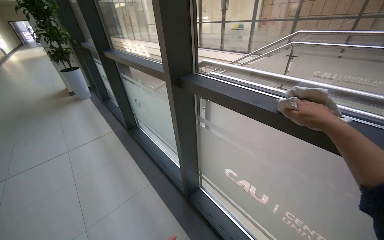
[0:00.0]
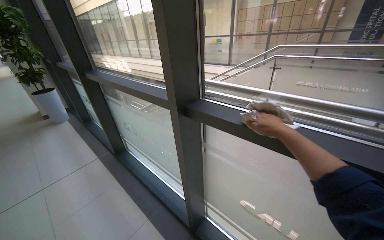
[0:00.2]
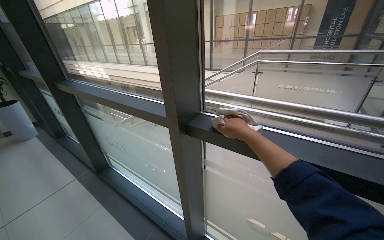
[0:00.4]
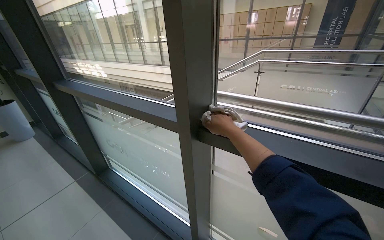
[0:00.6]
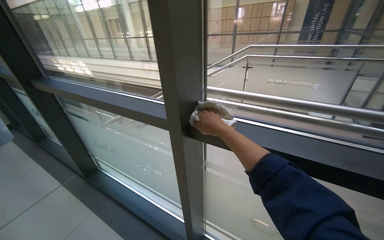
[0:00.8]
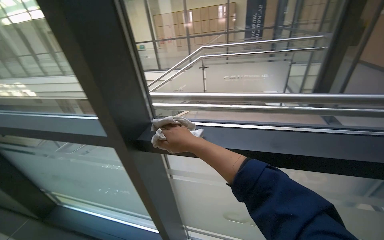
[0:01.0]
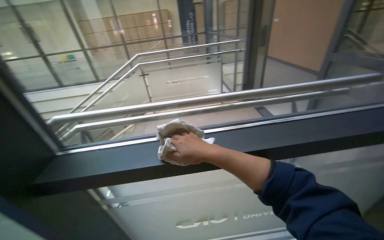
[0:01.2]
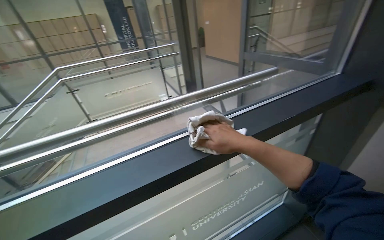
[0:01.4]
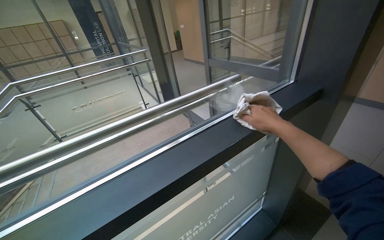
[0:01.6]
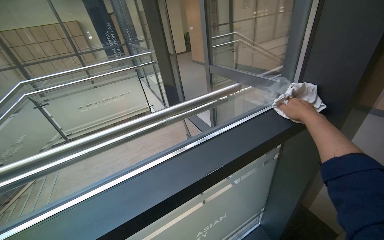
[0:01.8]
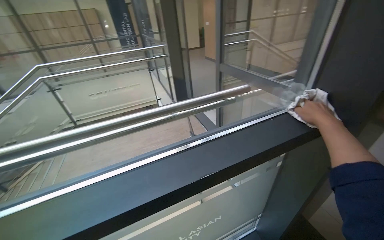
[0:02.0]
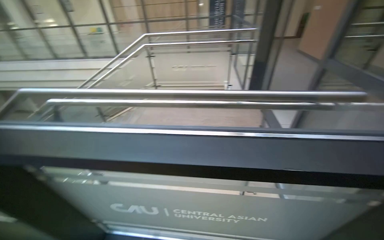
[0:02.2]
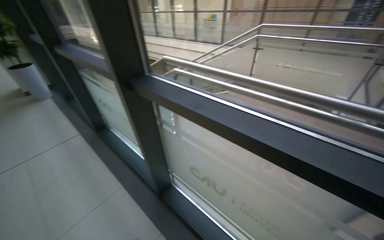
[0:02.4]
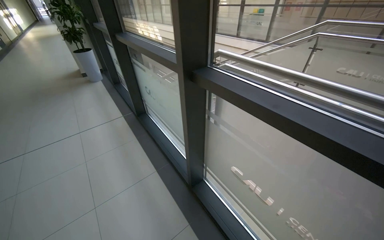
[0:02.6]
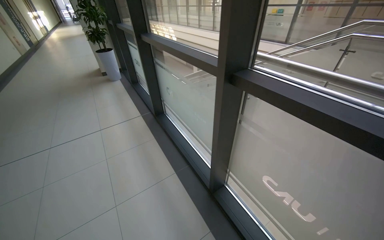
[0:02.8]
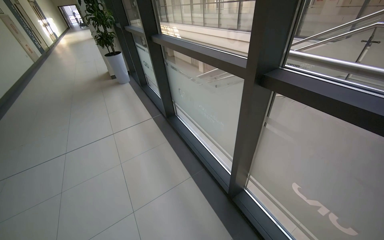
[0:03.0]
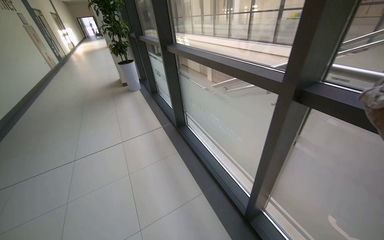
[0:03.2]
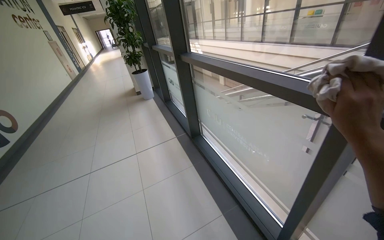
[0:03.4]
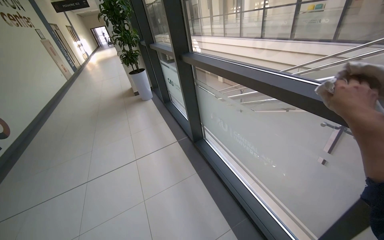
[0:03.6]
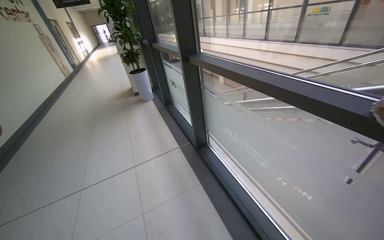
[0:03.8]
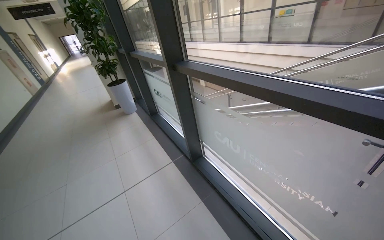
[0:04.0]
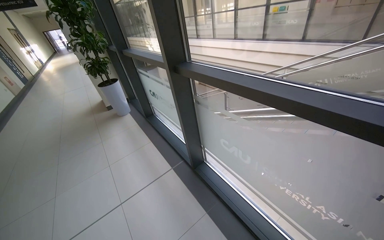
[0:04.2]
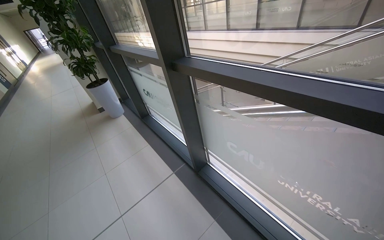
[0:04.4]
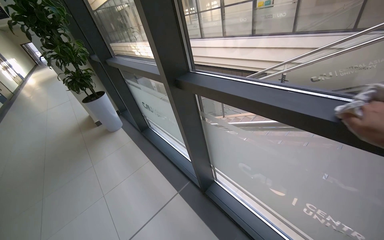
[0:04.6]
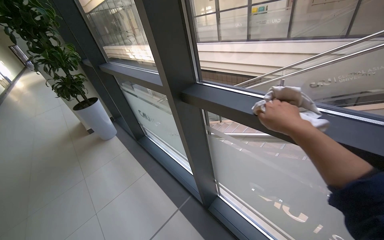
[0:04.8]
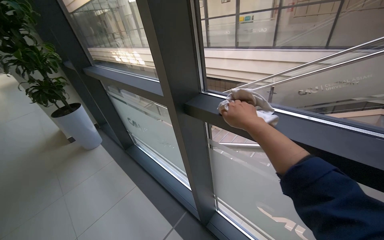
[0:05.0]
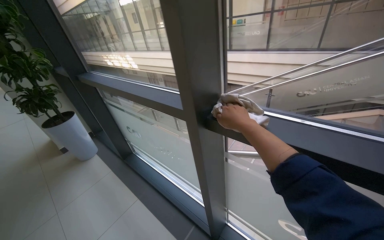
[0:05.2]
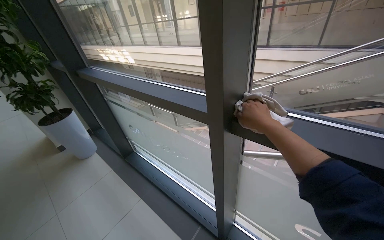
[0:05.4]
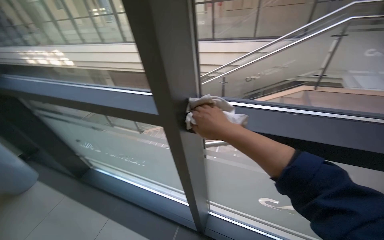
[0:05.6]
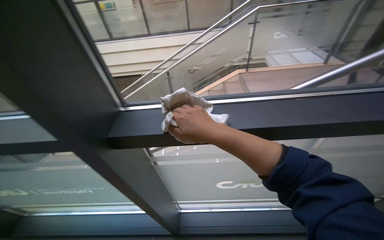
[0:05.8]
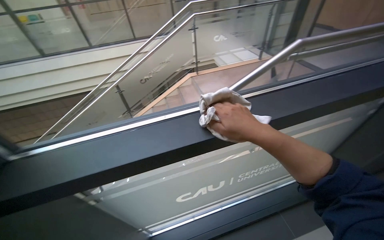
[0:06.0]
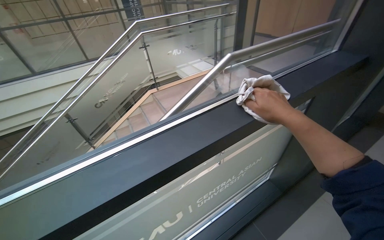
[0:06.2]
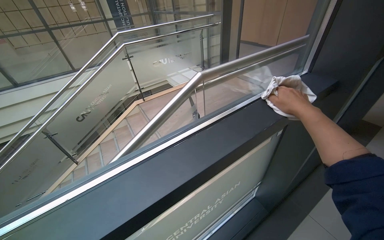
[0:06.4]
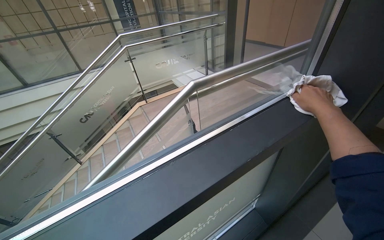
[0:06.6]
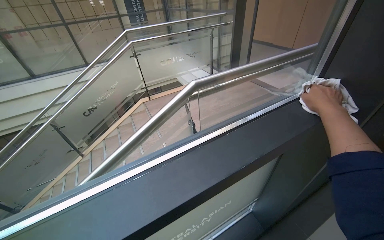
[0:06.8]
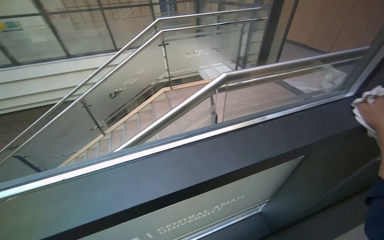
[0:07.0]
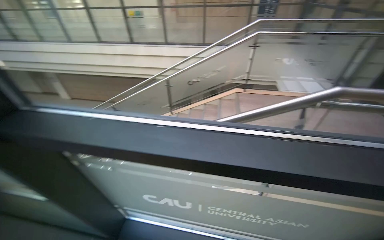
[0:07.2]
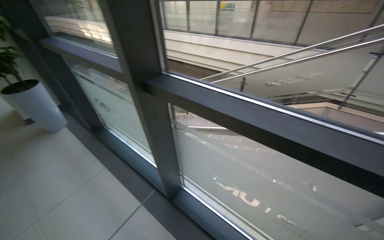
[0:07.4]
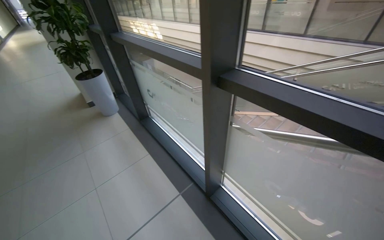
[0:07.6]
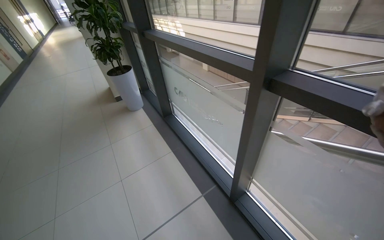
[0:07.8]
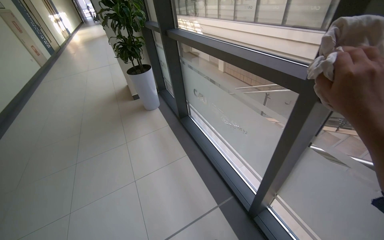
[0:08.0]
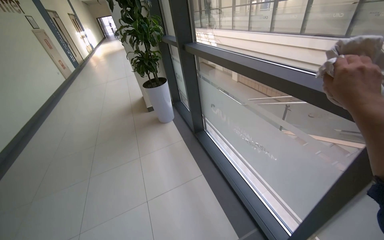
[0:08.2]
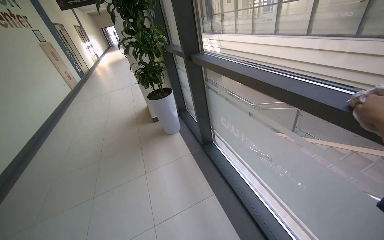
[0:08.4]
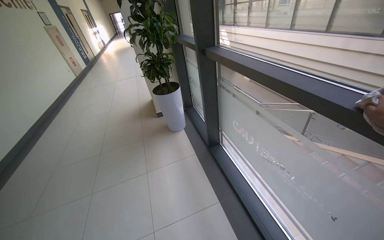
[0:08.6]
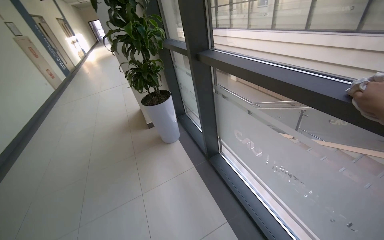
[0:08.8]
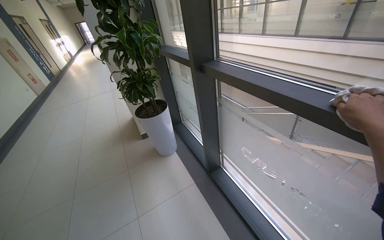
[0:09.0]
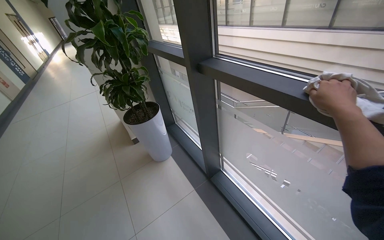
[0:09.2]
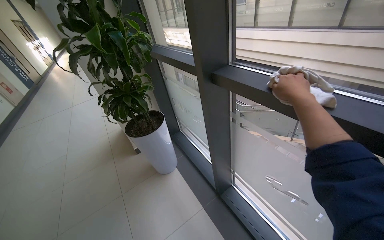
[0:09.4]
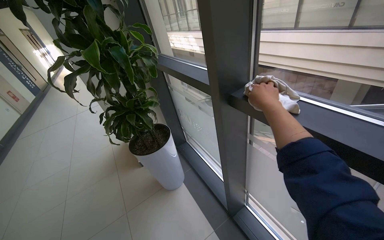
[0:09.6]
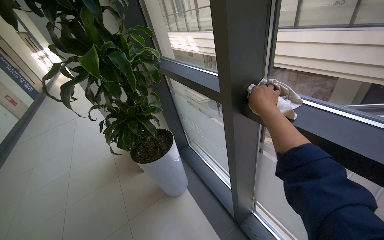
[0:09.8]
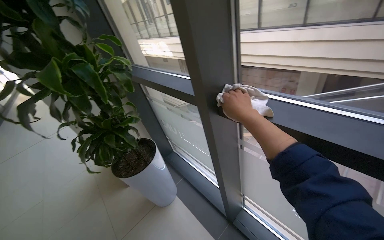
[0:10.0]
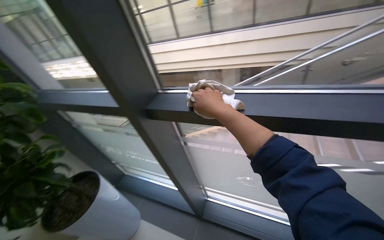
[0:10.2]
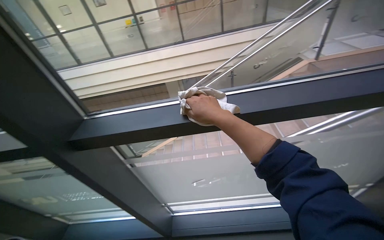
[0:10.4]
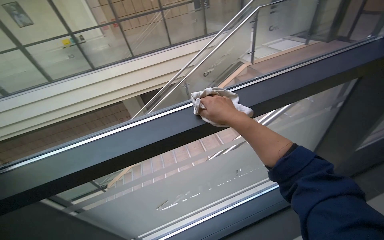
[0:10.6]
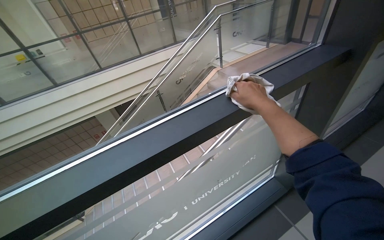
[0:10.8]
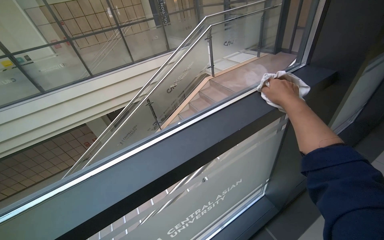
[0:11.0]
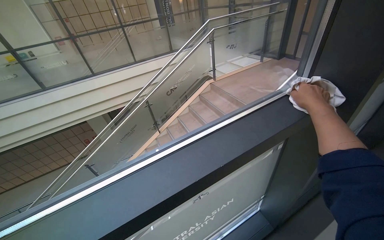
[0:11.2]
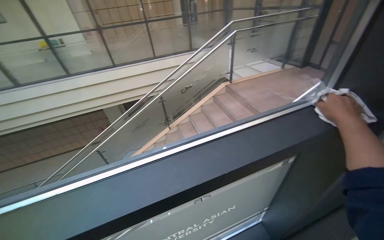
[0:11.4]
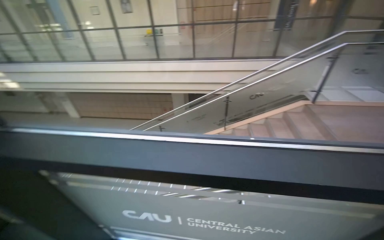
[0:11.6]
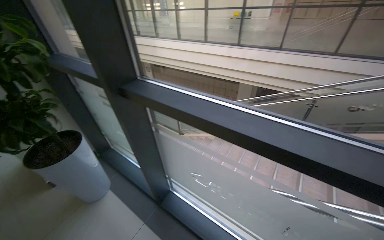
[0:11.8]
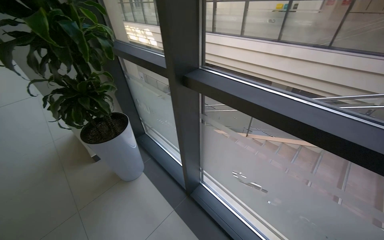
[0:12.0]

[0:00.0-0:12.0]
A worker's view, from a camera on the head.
Job: wiping surfaces.
The whole recording: Wiping window frames. The worker wipes the window frames with a cloth.
0:00.0 to 0:01.6: The wearer looks about 80 degrees further to the right.
0:01.6 to 0:03.0: The camera is carried approximately 50 cm. The head rotates approximately 90 degrees to the left.
0:03.0 to 0:04.4: The camera is carried about 1 m.
0:04.4 to 0:06.0: The camera is carried roughly 50 cm. The wearer's head swings some 65 degrees to the right.
0:06.0 to 0:07.6: The wearer's head swings about 65 degrees to the left.
0:07.6 to 0:09.0: The head travels roughly 1 m.
0:09.0 to 0:10.4: The head turns to the right by roughly 60 degrees.
0:10.4 to 0:12.0: The head turns to the left by about 45 degrees.

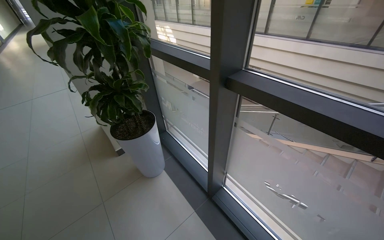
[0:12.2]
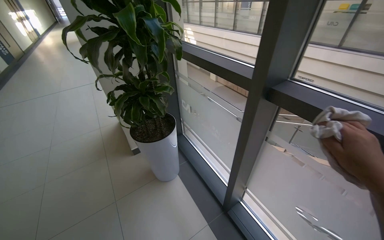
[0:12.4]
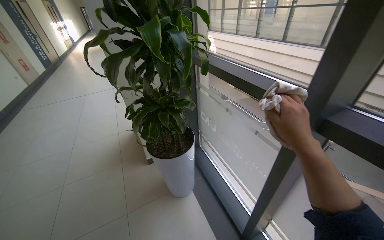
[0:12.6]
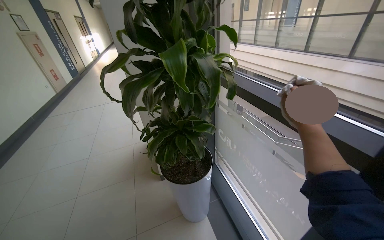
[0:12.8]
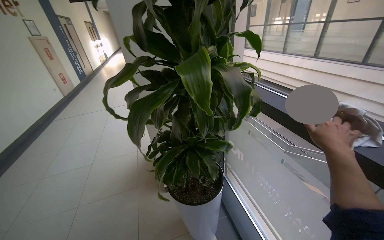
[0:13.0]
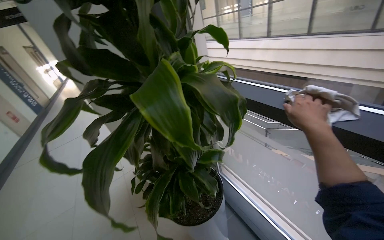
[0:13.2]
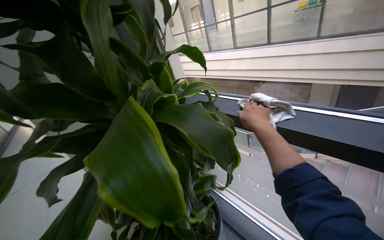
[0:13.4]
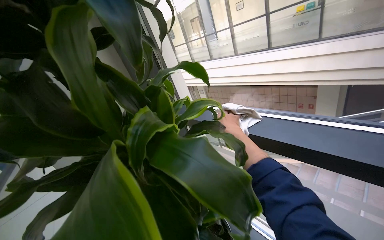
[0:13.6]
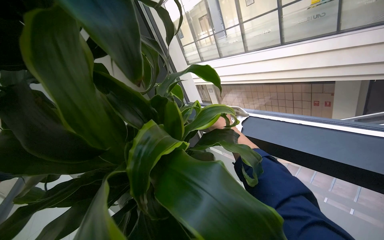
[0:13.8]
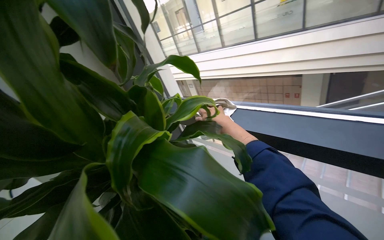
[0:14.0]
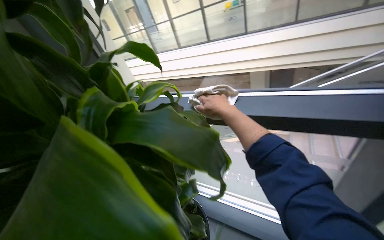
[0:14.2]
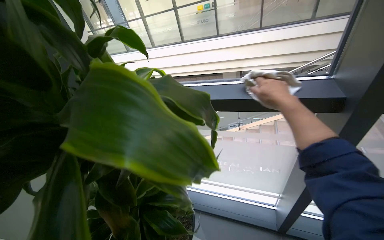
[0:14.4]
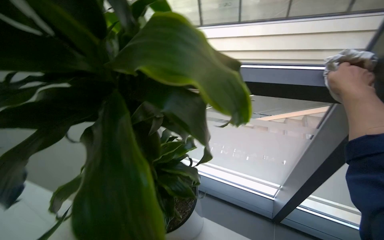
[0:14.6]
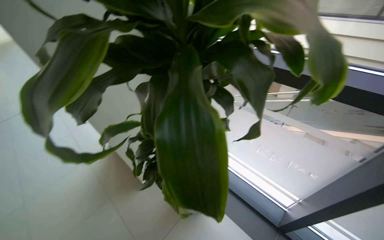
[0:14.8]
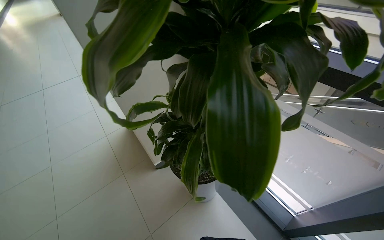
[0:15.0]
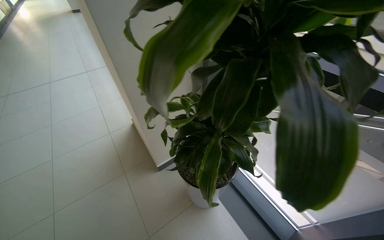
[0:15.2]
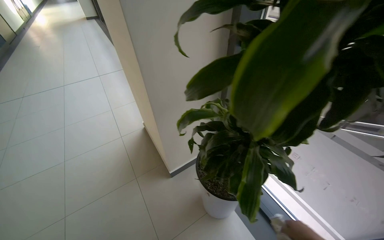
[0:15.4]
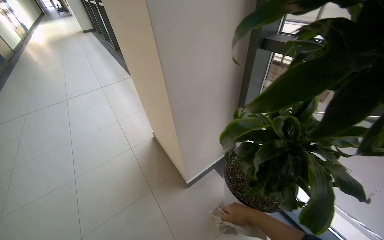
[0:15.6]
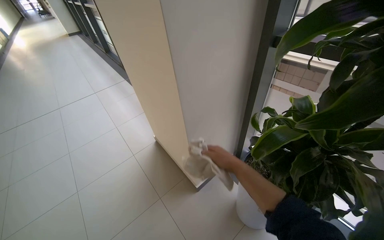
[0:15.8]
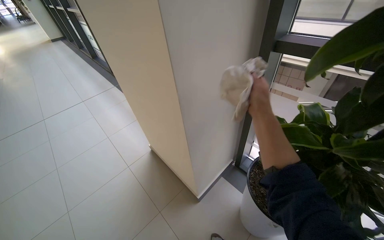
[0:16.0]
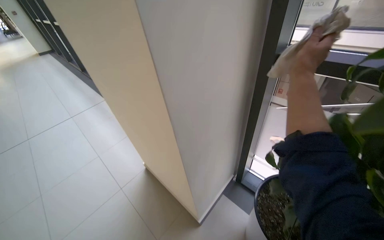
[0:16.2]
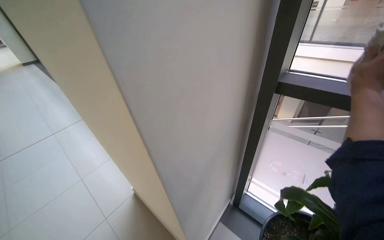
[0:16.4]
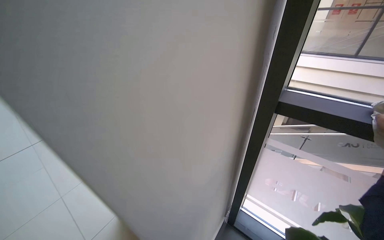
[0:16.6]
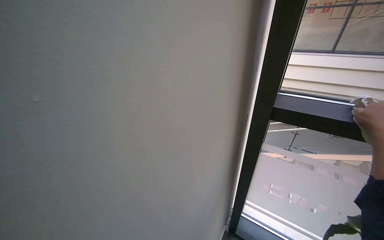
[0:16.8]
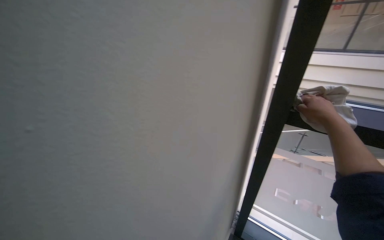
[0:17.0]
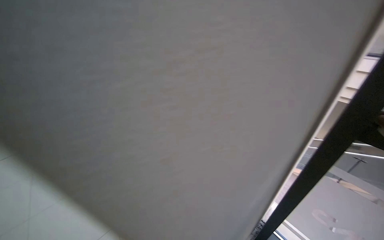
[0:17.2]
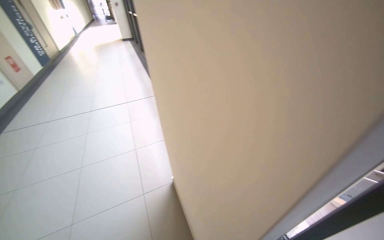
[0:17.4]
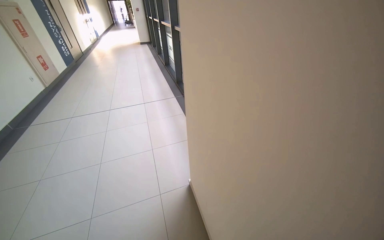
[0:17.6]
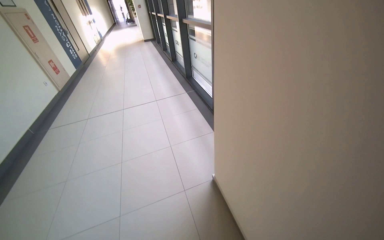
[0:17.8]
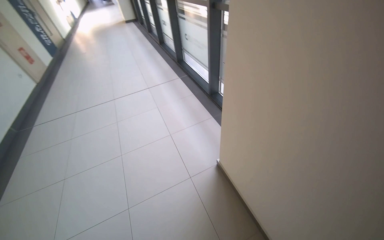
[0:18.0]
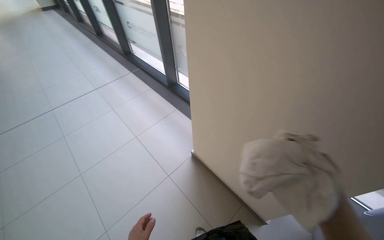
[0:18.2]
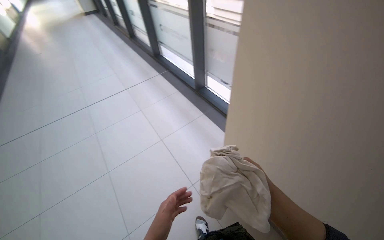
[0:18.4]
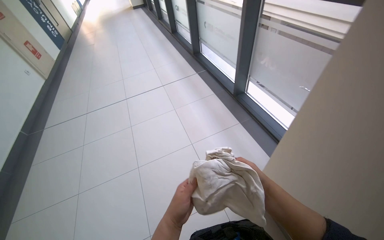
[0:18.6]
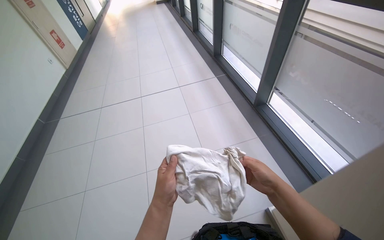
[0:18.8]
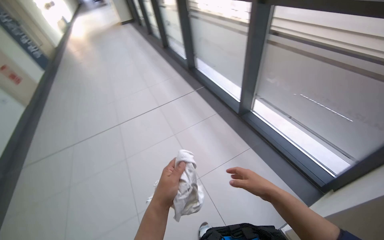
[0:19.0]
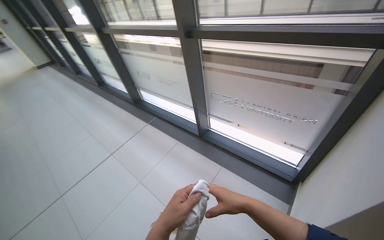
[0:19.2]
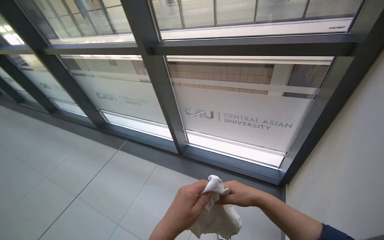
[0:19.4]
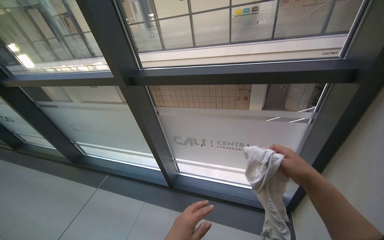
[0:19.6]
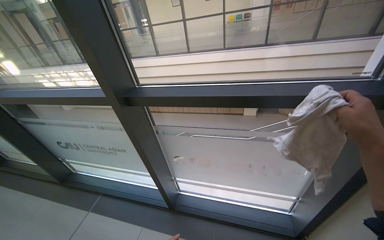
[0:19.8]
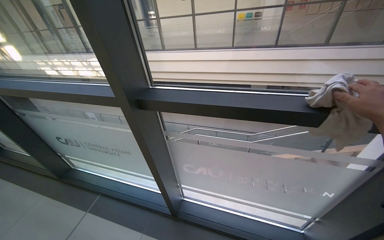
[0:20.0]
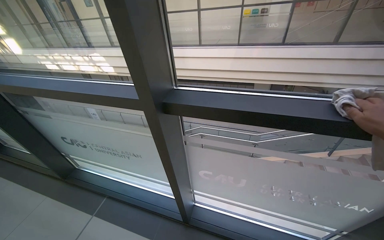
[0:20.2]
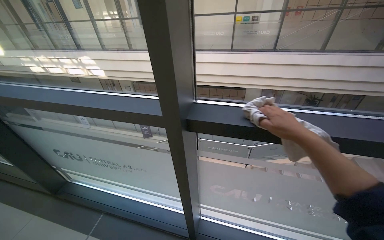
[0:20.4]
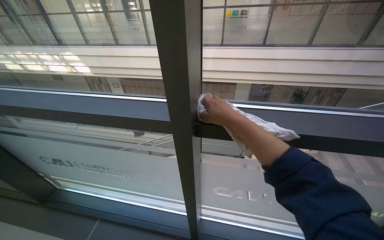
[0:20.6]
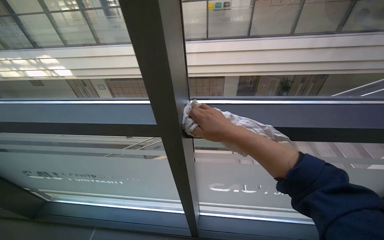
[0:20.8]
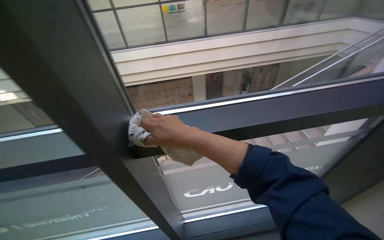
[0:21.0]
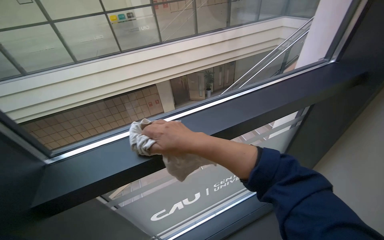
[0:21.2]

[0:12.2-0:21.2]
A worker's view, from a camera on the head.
Job: wiping surfaces.
The whole recording: Wiping window frames. The worker wipes the window frames with a cloth.
0:12.2 to 0:13.8: The wearer moves about 70 cm. The view tips upward by approximately 15 degrees.
0:13.8 to 0:15.2: The view tips downward by about 10 degrees.
0:15.2 to 0:16.6: The head travels about 60 cm. The wearer's head swings some 20 degrees to the right.
0:18.2 to 0:19.8: The camera travels approximately 1 m. The wearer looks some 30 degrees further to the right. The view tips upward by some 20 degrees.
0:19.8 to 0:21.2: The wearer's head swings some 35 degrees to the right.
